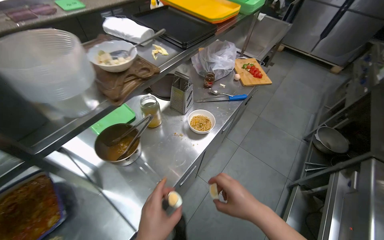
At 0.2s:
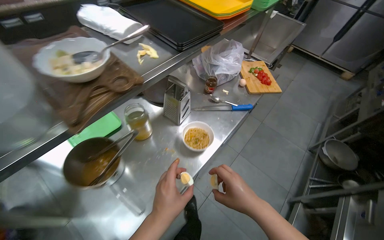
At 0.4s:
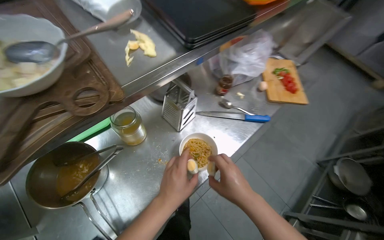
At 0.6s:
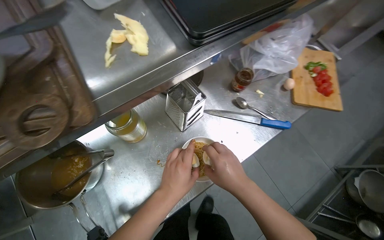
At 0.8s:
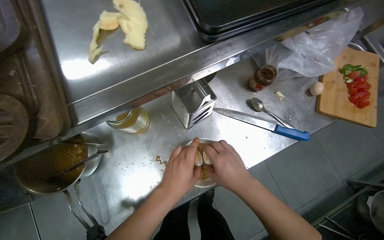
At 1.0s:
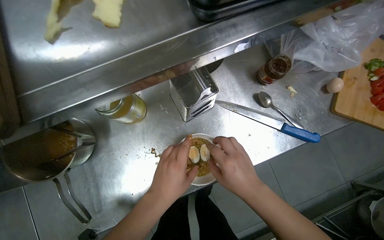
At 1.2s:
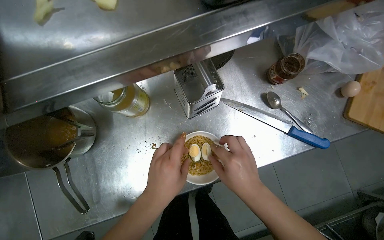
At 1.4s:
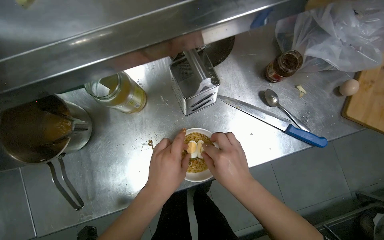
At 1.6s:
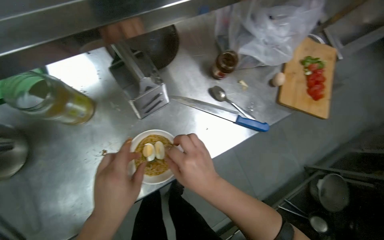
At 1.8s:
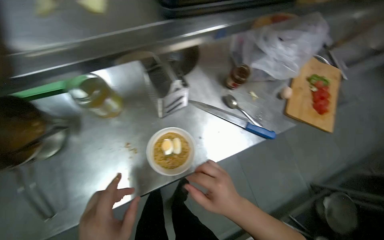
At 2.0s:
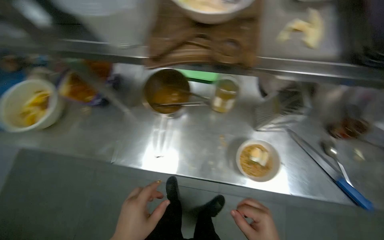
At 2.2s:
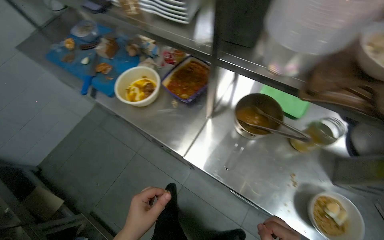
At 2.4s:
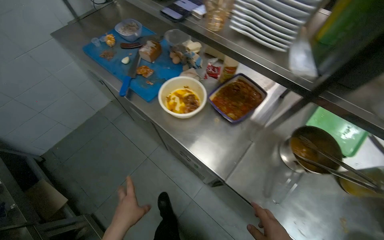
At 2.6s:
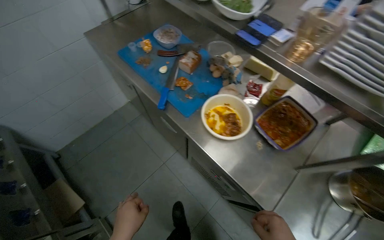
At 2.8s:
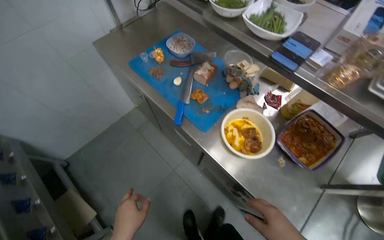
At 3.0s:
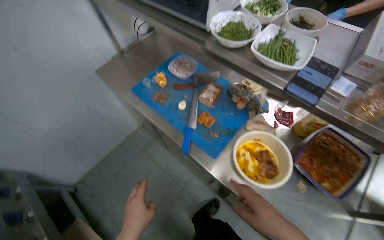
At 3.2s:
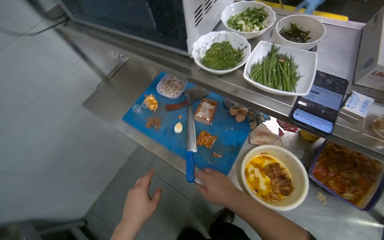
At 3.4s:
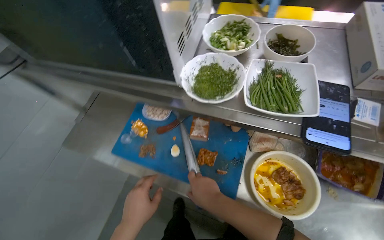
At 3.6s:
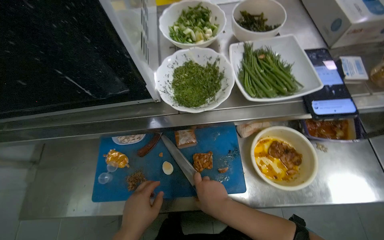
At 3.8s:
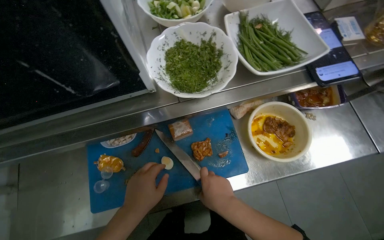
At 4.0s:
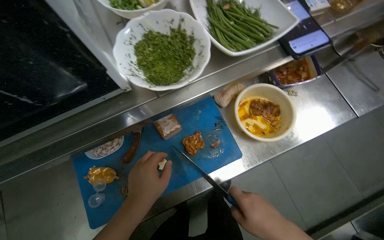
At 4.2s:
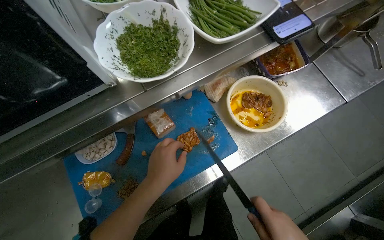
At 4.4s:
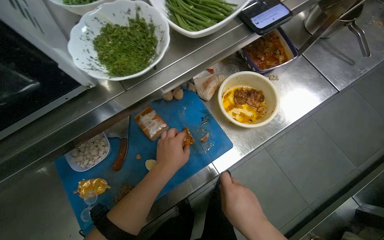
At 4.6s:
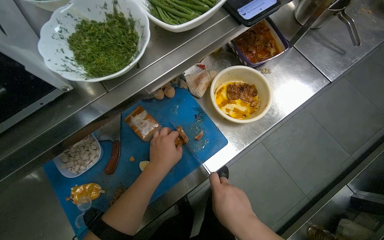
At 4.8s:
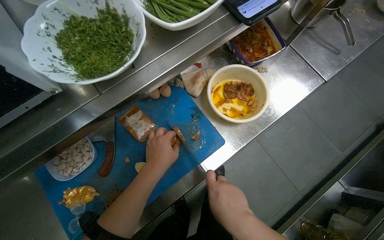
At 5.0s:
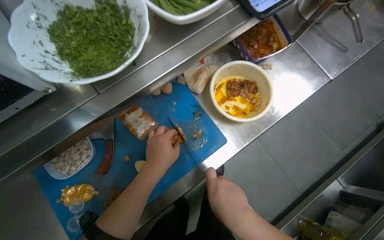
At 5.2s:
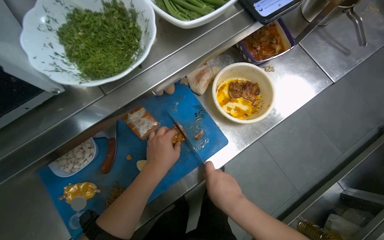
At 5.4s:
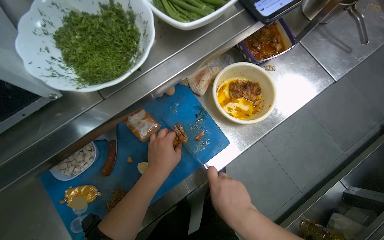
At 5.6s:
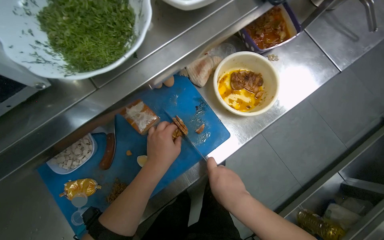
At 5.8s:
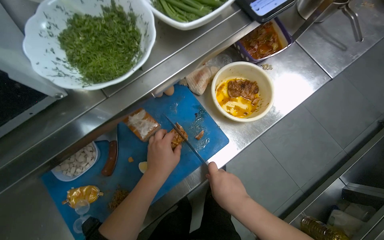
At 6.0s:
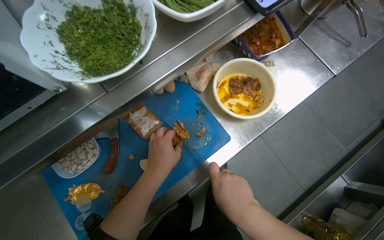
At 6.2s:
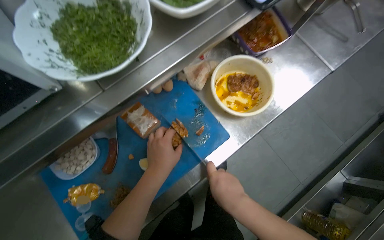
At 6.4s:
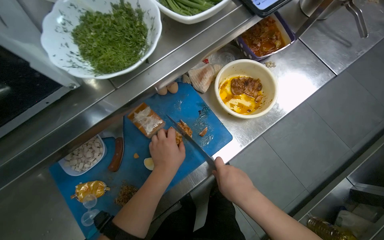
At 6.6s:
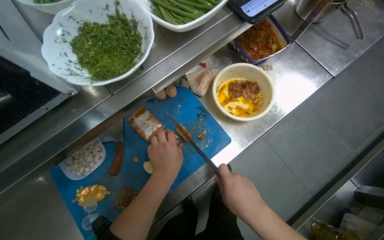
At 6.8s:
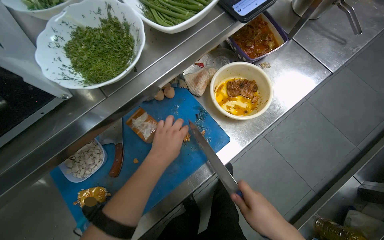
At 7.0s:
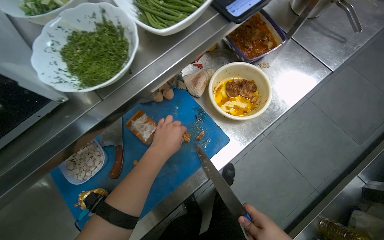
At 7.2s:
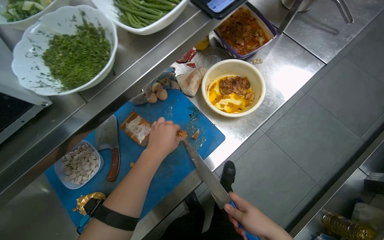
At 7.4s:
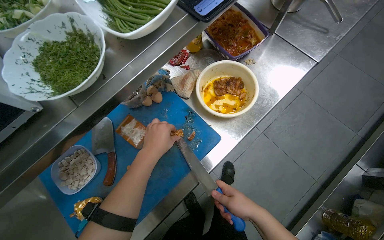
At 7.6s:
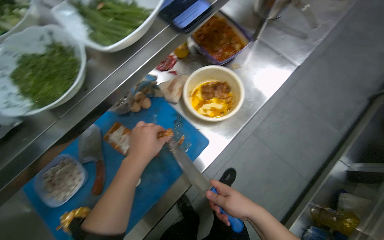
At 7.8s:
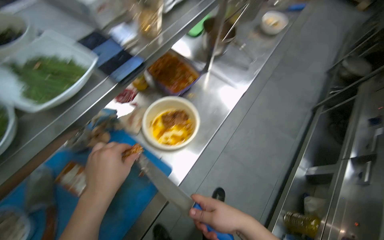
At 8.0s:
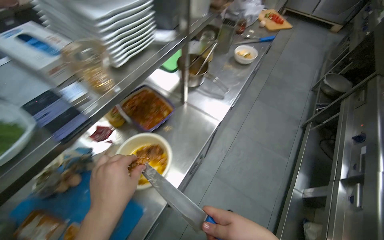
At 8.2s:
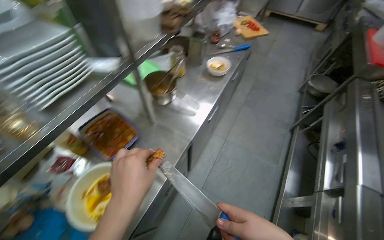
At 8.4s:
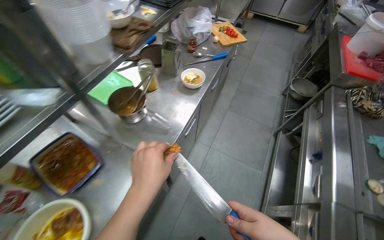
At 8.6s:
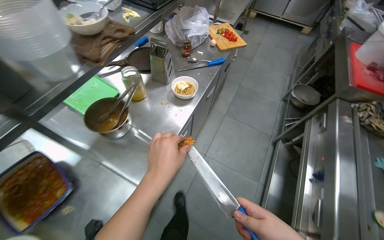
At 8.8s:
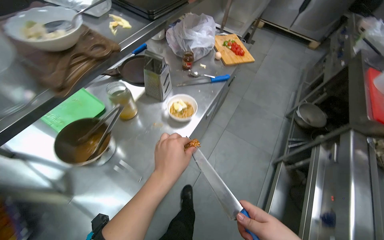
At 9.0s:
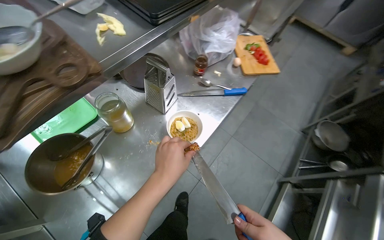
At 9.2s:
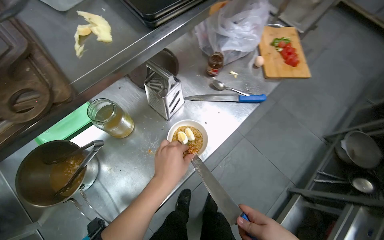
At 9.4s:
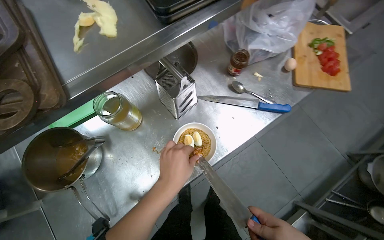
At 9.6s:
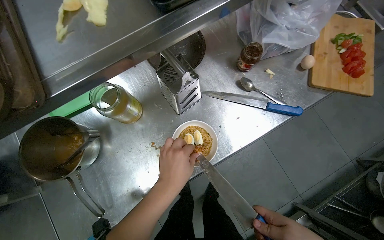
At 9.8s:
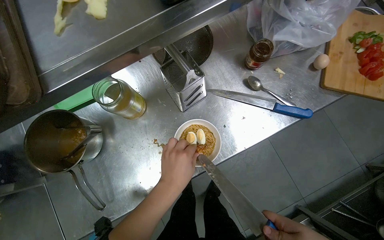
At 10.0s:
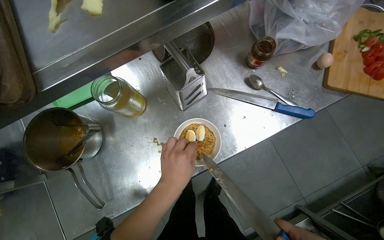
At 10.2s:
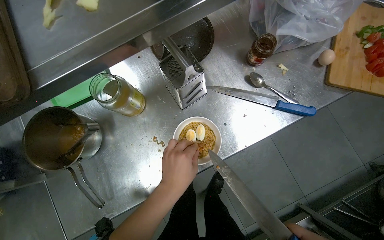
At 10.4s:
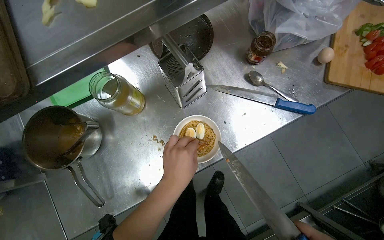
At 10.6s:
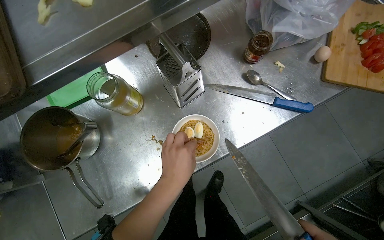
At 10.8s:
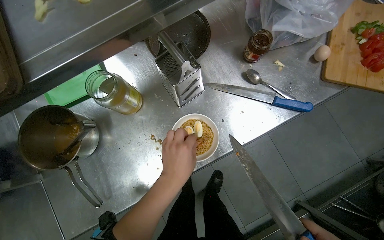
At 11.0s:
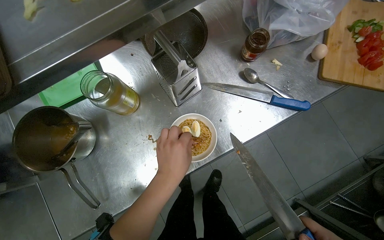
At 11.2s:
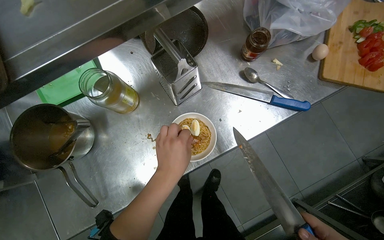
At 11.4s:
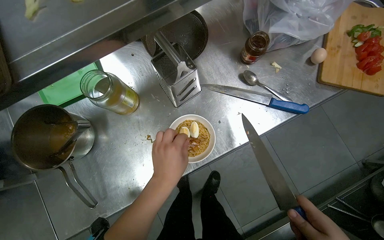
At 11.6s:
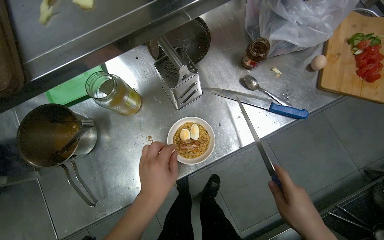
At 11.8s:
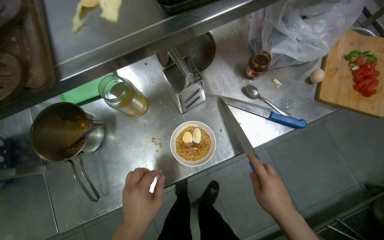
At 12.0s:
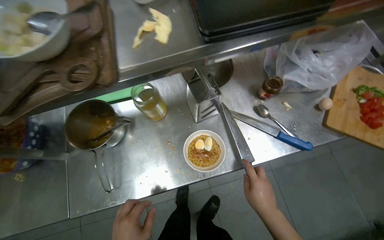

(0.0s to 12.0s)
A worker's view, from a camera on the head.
Job: preparing food.
The whole recording: Preparing and adding noodle toppings. The worker cuts boiled eggs and meat, then adds them as toppings to a bowl of noodles.
0.0s - 1.6s: The wearer moves about 60 cm. The camera pitches downward, by approximately 25 degrees. The scene turns some 25 degrees clockwise in the picture.
1.6s - 3.0s: The wearer moves approximately 1 m. The head turns to the left by some 70 degrees. The wearer looks roughly 20 degrees further upward.
3.0s - 4.4s: The head turns to the right by approximately 75 degrees.
4.4s - 6.0s: The hands are busy where they are.
7.6s - 9.0s: The wearer moves approximately 1 m.
9.0s - 10.4s: The wearer's head swings roughly 25 degrees to the left. The view tilts roughly 15 degrees downward.

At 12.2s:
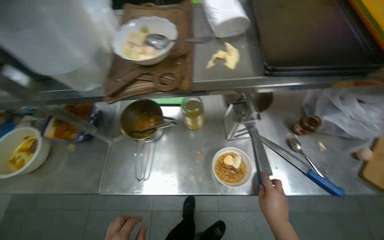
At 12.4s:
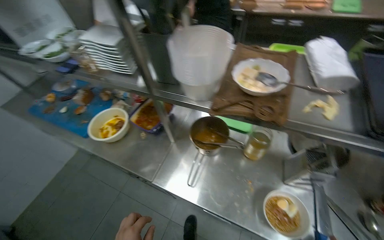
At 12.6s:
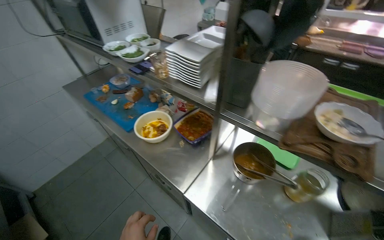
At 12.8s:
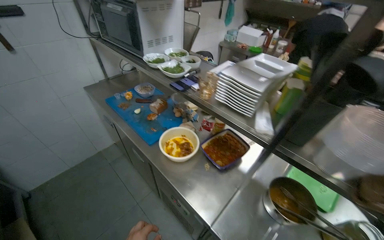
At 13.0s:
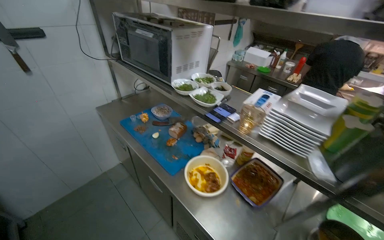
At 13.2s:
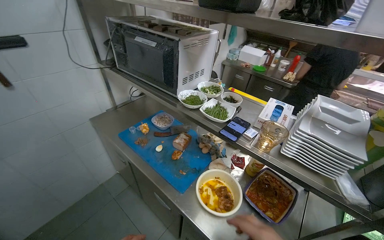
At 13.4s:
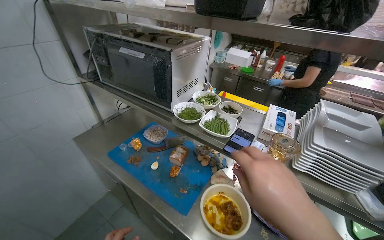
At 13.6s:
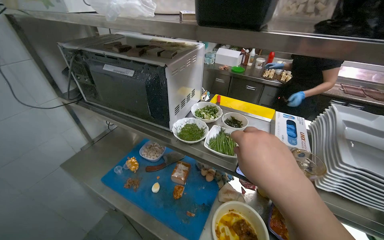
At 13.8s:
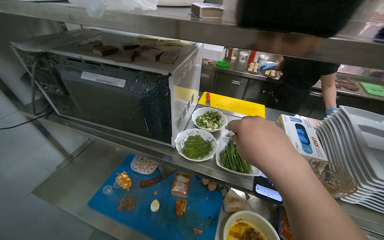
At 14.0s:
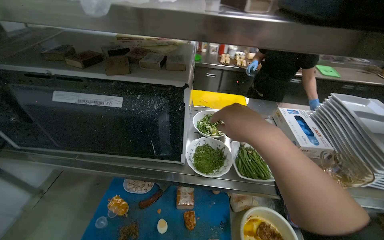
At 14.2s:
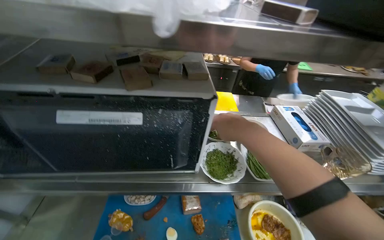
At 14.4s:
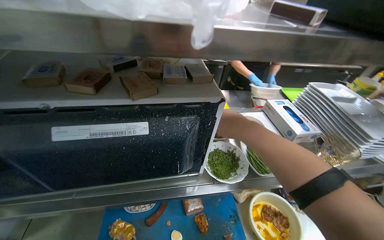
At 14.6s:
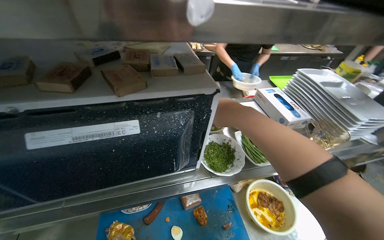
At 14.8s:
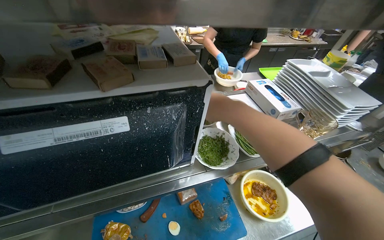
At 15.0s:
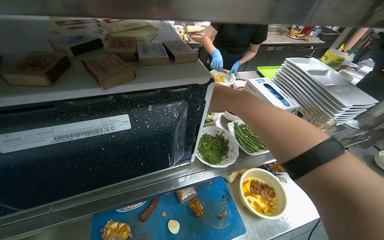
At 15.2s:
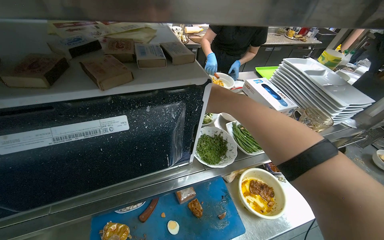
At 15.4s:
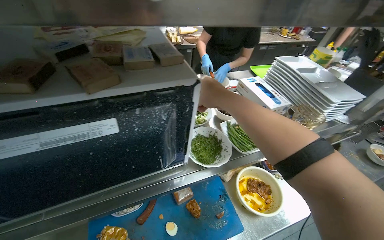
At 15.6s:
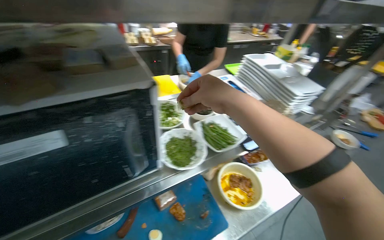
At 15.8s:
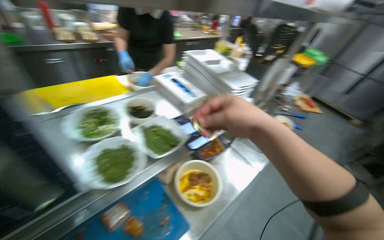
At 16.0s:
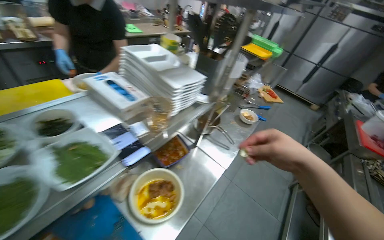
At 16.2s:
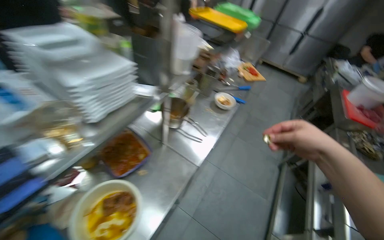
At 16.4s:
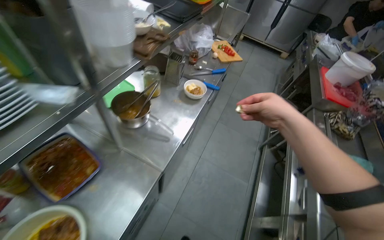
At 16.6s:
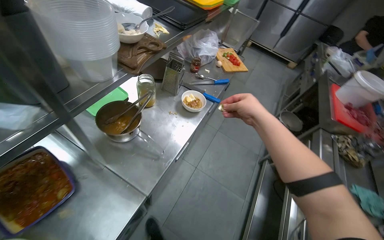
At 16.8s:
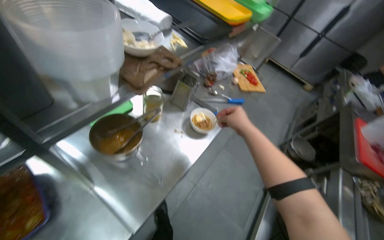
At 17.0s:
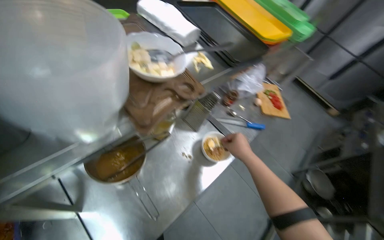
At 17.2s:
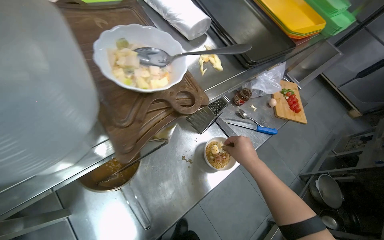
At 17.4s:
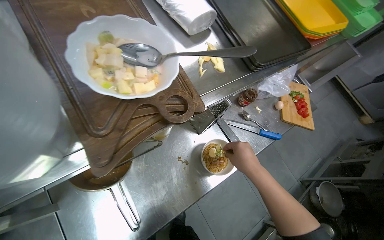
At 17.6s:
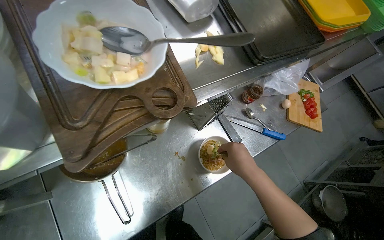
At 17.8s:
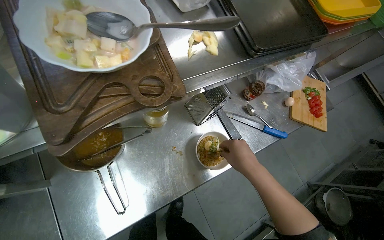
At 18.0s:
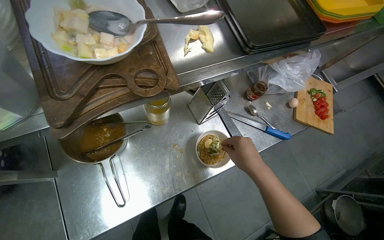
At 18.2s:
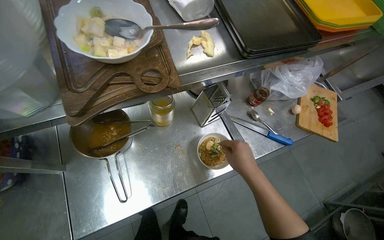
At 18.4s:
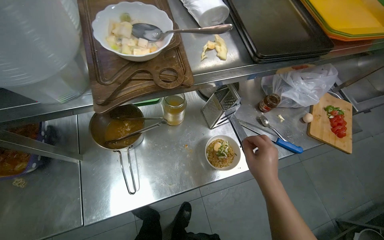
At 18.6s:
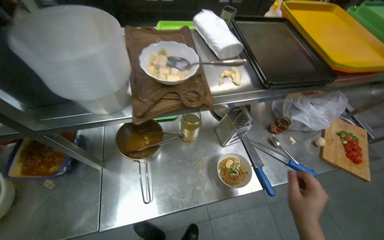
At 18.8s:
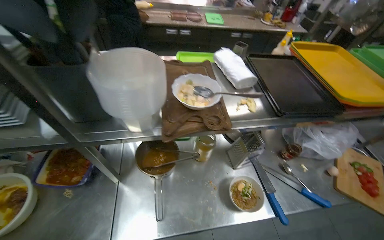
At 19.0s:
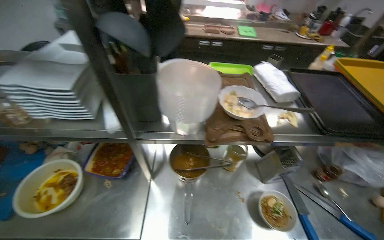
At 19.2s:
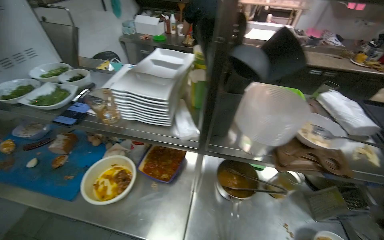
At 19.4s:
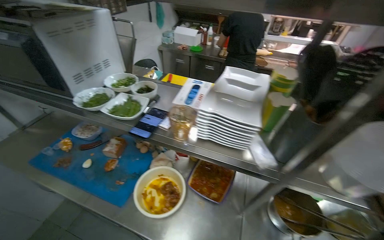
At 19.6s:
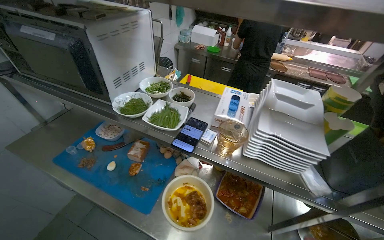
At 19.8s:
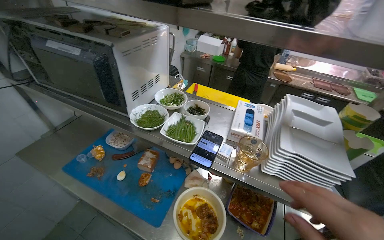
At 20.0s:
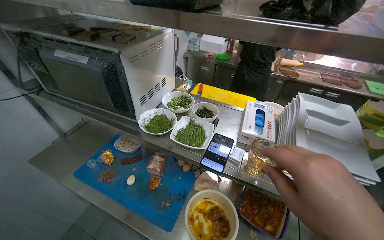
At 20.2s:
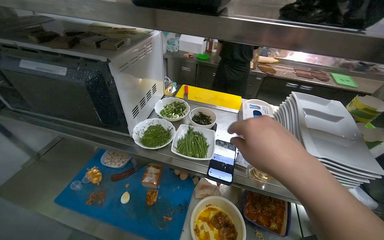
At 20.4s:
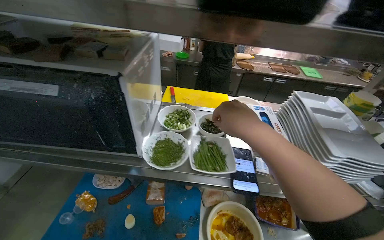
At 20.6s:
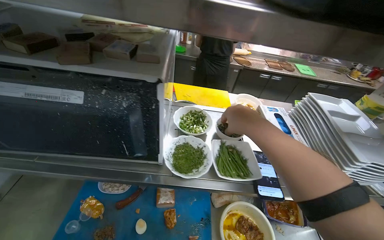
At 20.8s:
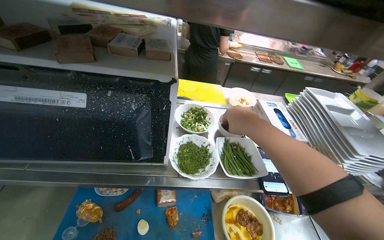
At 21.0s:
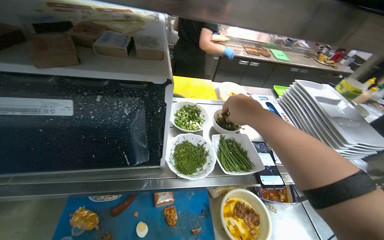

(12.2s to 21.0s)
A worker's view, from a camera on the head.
Job: preparing food.
The whole recording: Preparing and adding noodle toppings. The worker cuts boiled eggs and meat, then adds them as toppings to a bowl of noodles.
12.2s - 13.6s: The head travels some 90 cm. The view tilts approximately 20 degrees upward. The scene rotates clockwise by roughly 30 degrees.
13.6s - 15.2s: The head turns to the right by some 45 degrees.
15.2s - 16.6s: The camera is carried approximately 80 cm. The head turns to the right by about 45 degrees. The wearer looks about 15 degrees further downward.
16.6s - 18.0s: The camera travels about 40 cm. The head rotates about 35 degrees to the left.
18.0s - 19.6s: The camera is carried roughly 70 cm. The head turns to the left by some 50 degrees. The camera pitches upward, by approximately 30 degrees.
19.6s - 21.0s: The head travels to the left, about 40 cm. The wearer looks approximately 25 degrees further to the right.
